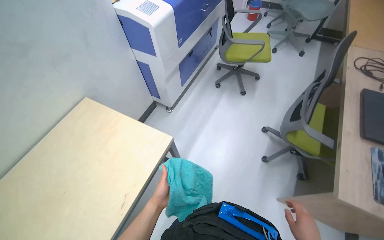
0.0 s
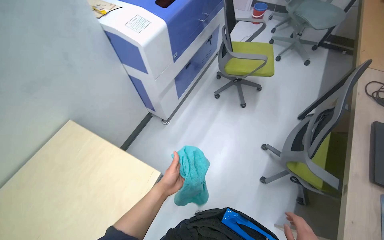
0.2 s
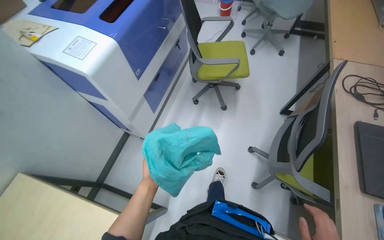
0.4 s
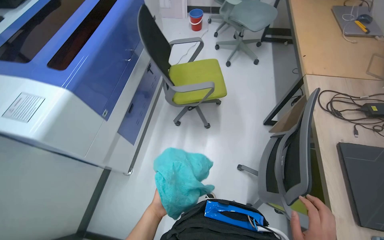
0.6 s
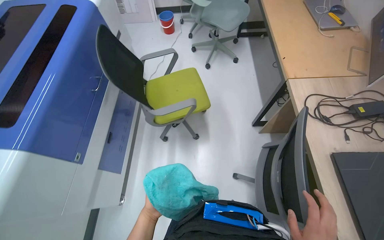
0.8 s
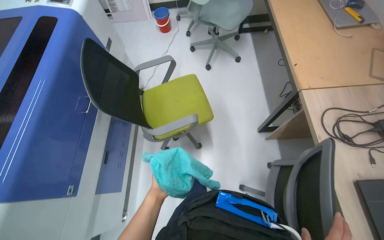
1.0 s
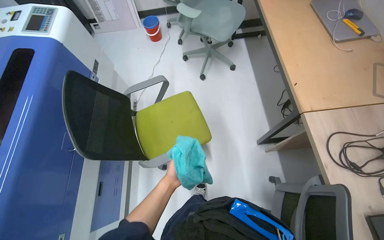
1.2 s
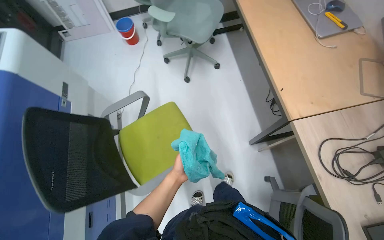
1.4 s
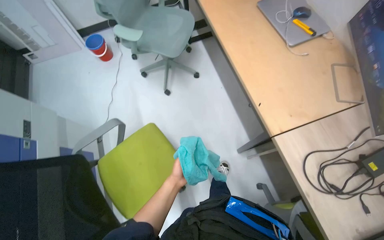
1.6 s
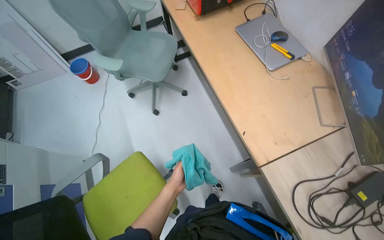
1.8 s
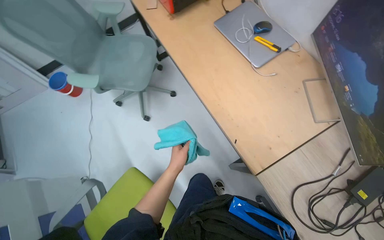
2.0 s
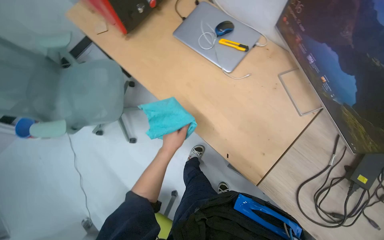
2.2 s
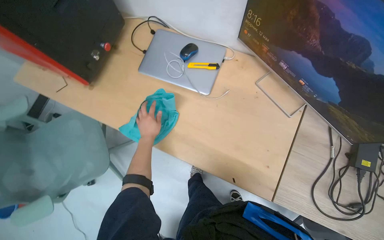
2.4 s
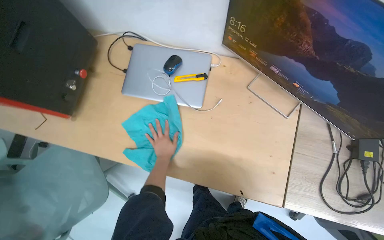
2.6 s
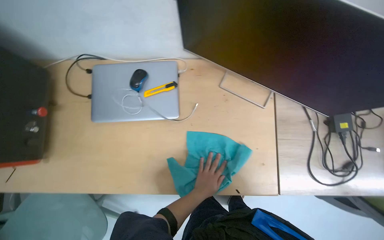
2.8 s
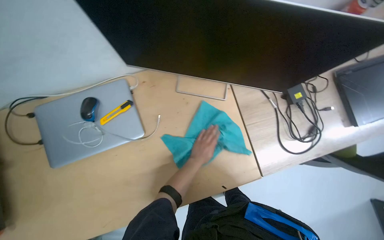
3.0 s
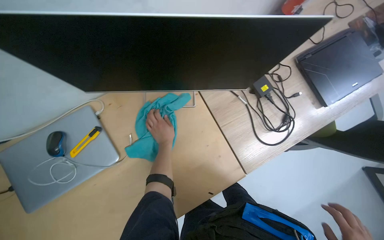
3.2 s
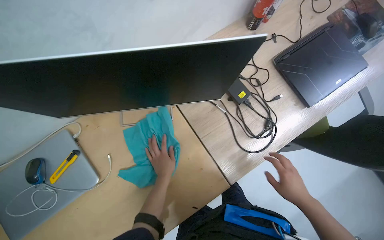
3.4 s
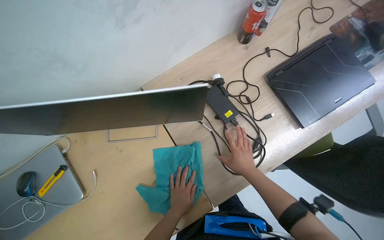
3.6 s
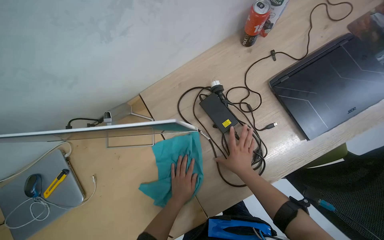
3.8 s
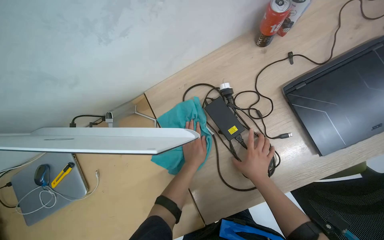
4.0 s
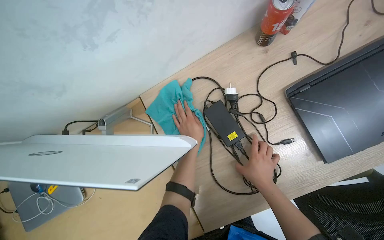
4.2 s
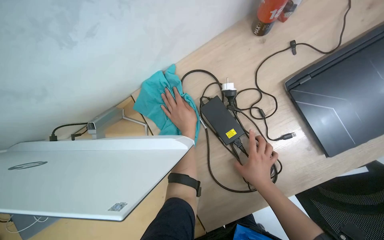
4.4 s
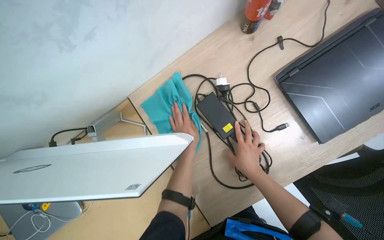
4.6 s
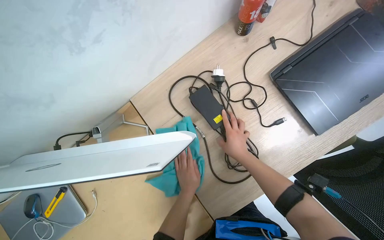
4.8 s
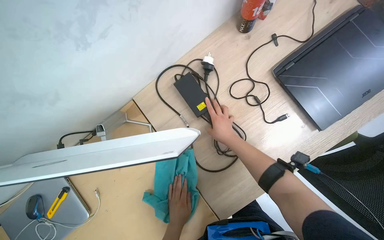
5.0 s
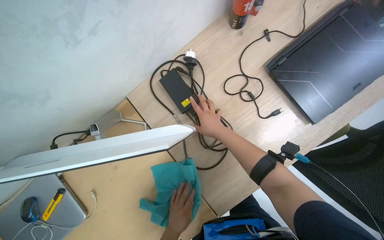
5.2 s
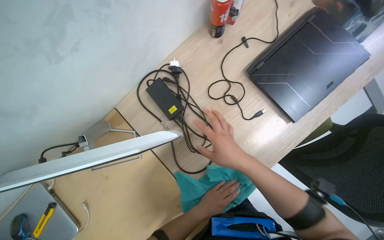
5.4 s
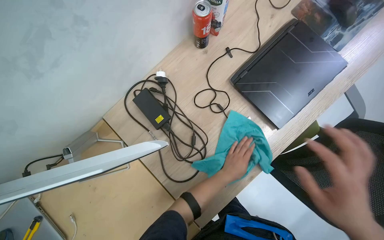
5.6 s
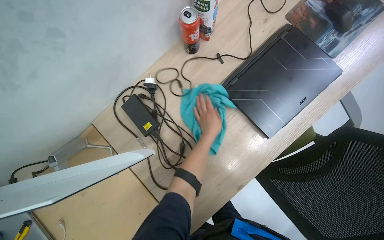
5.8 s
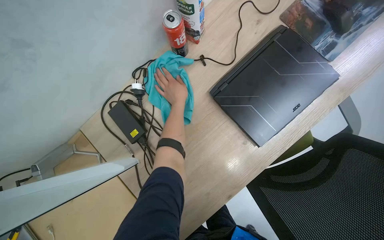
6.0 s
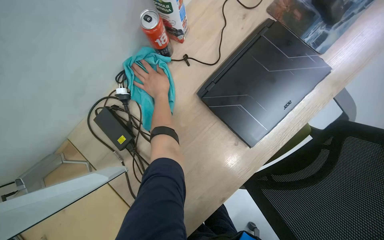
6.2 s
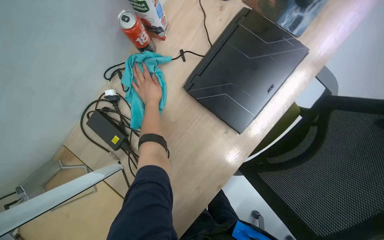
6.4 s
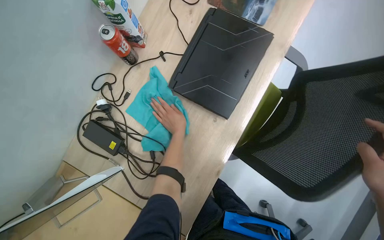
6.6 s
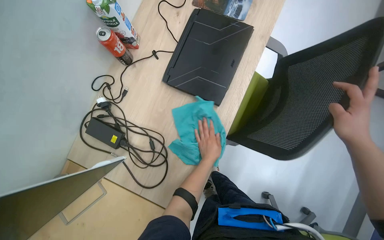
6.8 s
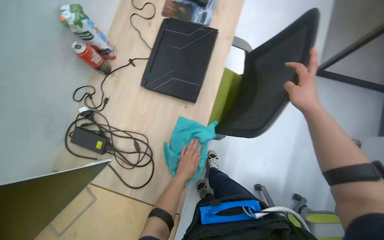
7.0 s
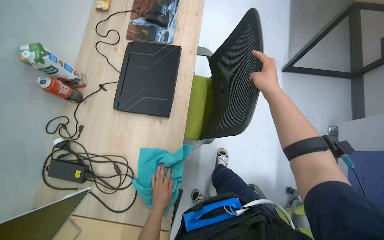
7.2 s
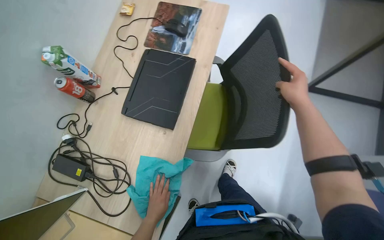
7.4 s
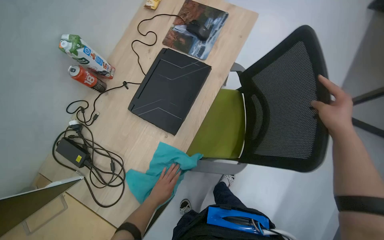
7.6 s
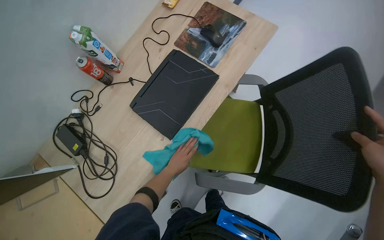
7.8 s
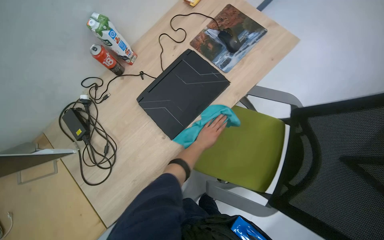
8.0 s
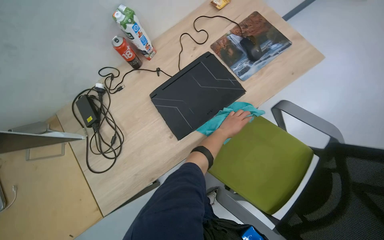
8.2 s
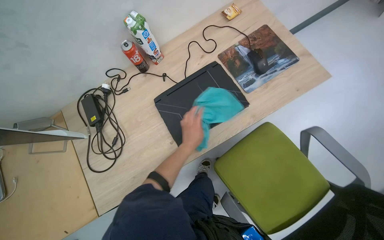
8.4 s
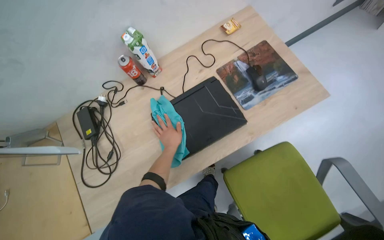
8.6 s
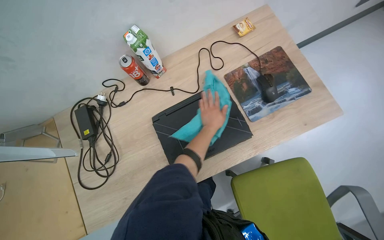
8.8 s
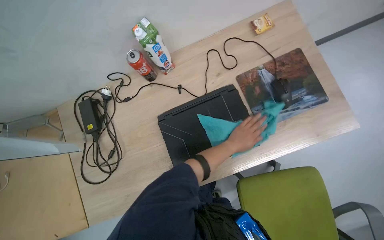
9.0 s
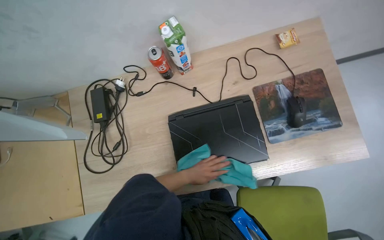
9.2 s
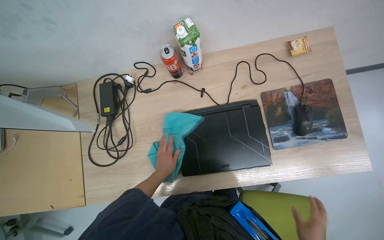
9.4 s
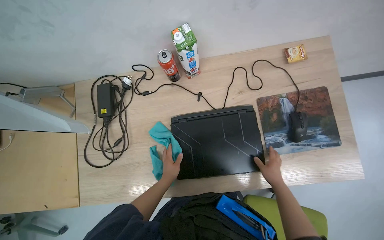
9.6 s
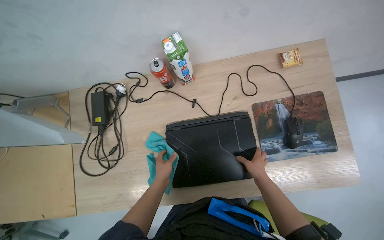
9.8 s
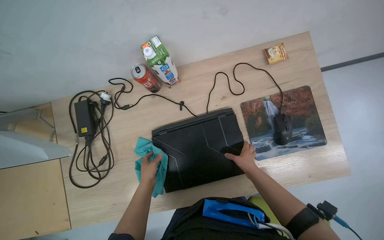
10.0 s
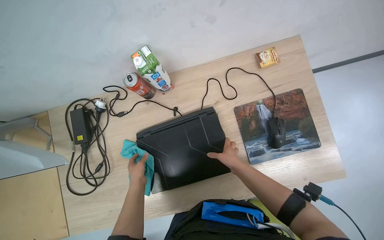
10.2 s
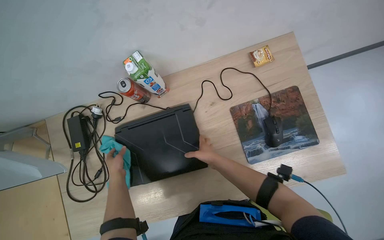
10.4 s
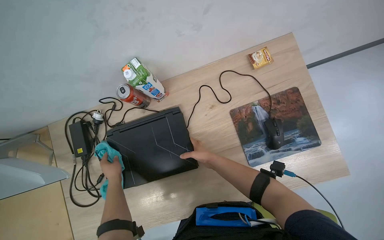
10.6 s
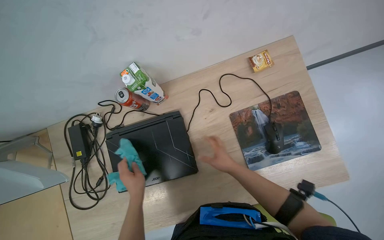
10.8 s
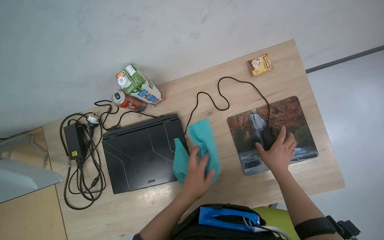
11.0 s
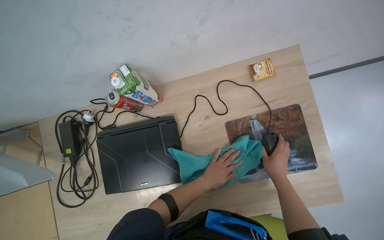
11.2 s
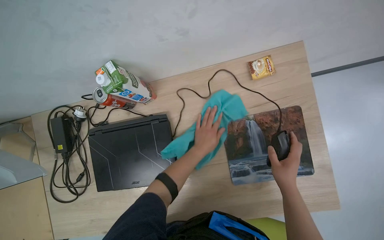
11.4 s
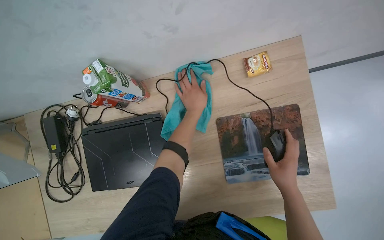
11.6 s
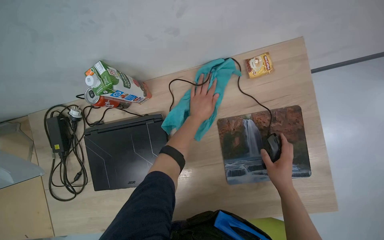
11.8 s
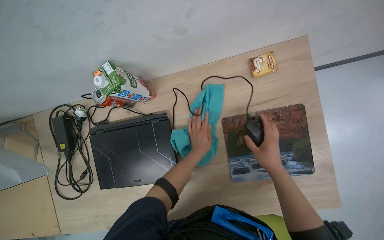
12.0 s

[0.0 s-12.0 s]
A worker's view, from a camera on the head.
Job: wiping surfaces.
The whole recording: Wiping surfaces with a cloth. The worker wipes various surfaces on the desk, including a laptop, mouse, and the tabletop, using a cloth.
0.0 to 1.6 s: The head travels approximately 1.5 m. The wearer looks approximately 45 degrees further to the right.
1.6 to 3.0 s: The wearer moves roughly 70 cm. The wearer looks approximately 90 degrees further to the right.
3.0 to 4.4 s: The camera travels about 50 cm.
4.4 to 6.0 s: The left hand reaches approximately 40 cm down the picture, then returns.
7.6 to 9.0 s: The scene turns about 40 degrees clockwise in the picture.
9.0 to 10.4 s: The left hand travels to the left by approximately 40 cm.
10.4 to 12.0 s: The left hand is displaced to the right by about 35 cm, while the right hand heads to the right, covering some 20 cm.

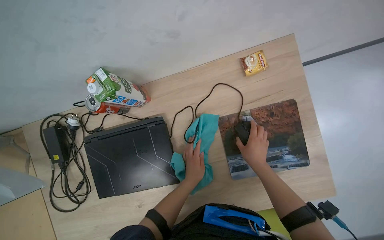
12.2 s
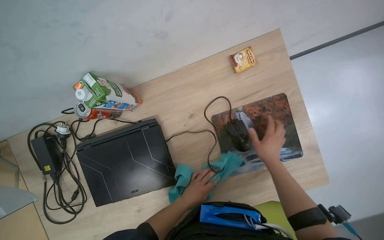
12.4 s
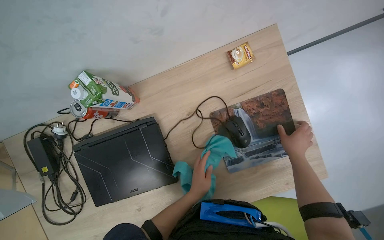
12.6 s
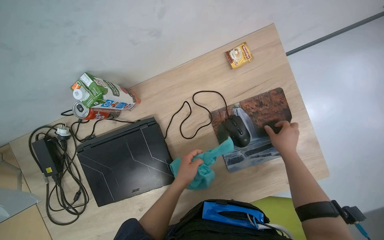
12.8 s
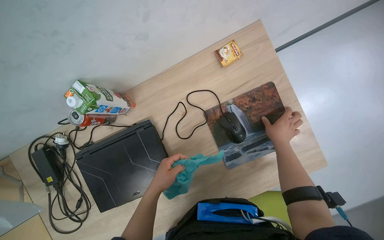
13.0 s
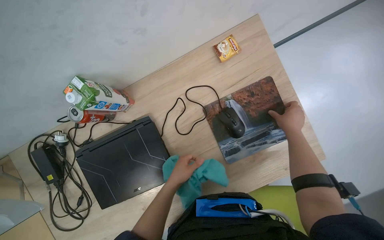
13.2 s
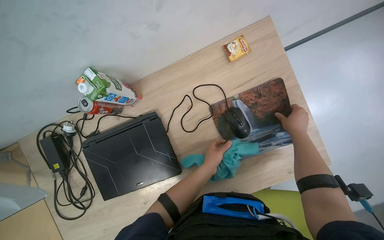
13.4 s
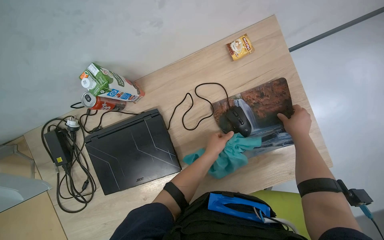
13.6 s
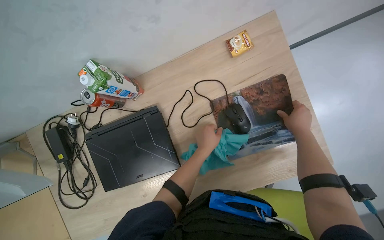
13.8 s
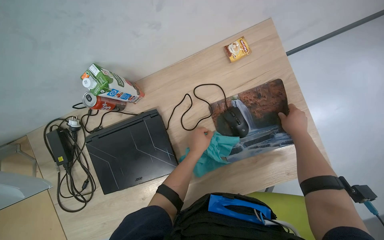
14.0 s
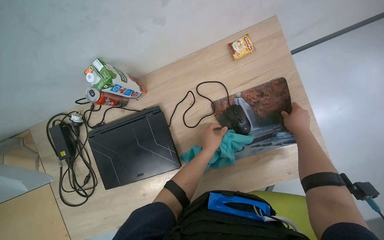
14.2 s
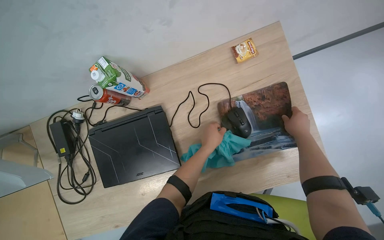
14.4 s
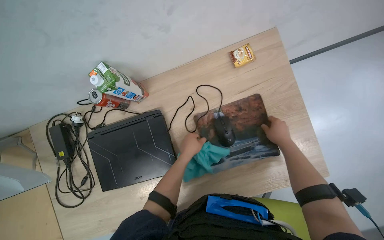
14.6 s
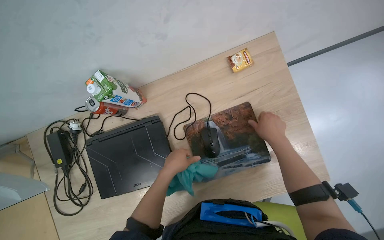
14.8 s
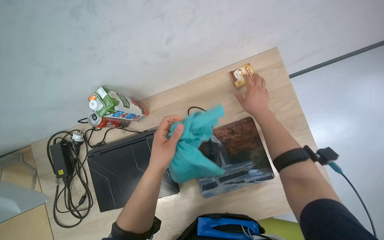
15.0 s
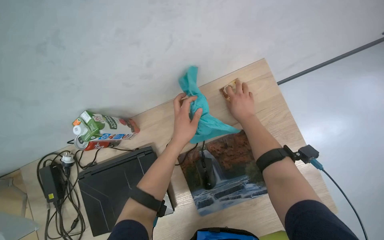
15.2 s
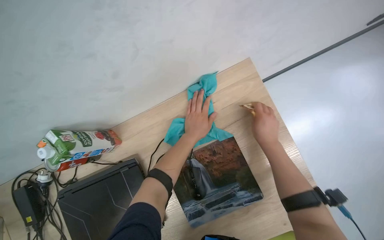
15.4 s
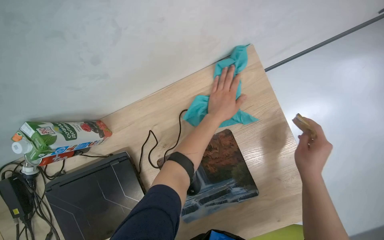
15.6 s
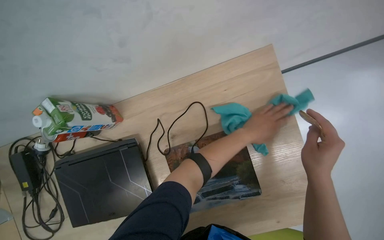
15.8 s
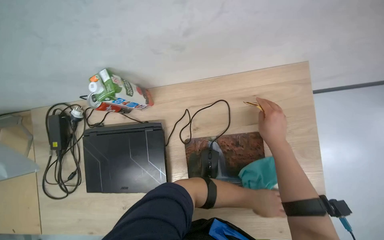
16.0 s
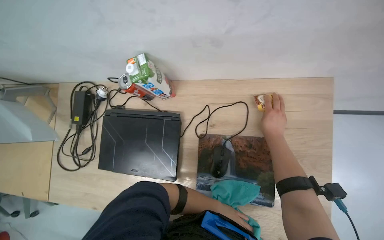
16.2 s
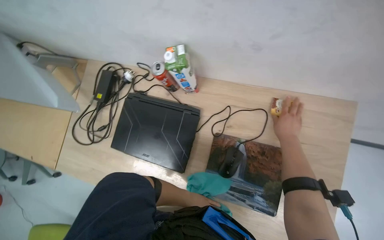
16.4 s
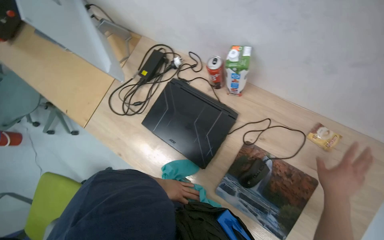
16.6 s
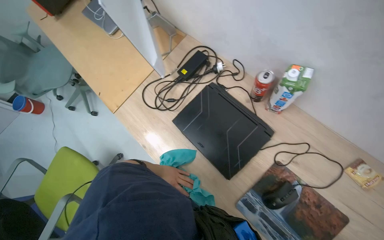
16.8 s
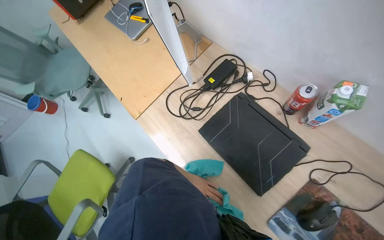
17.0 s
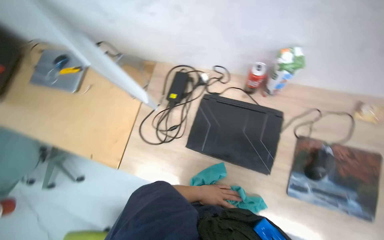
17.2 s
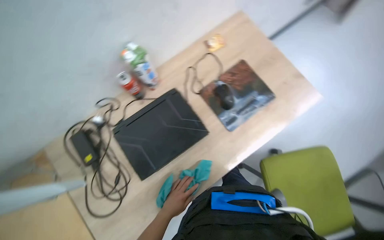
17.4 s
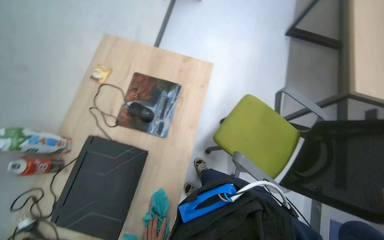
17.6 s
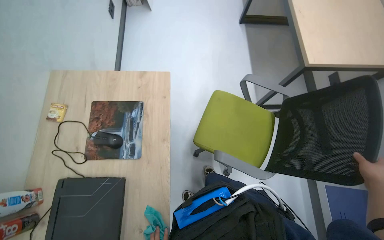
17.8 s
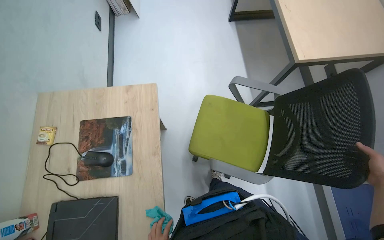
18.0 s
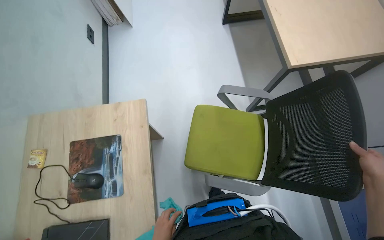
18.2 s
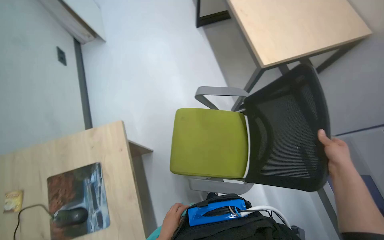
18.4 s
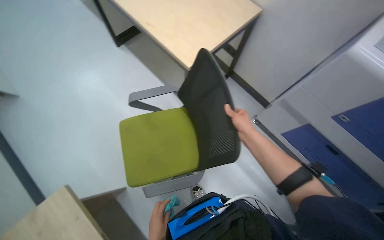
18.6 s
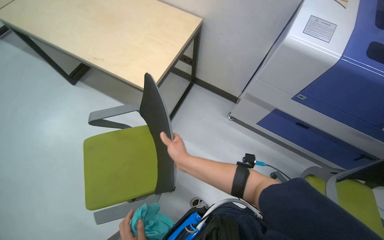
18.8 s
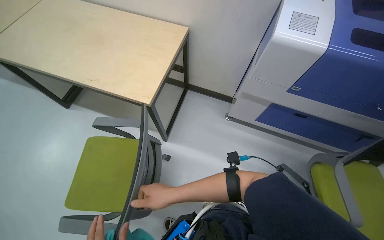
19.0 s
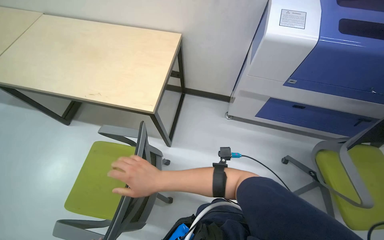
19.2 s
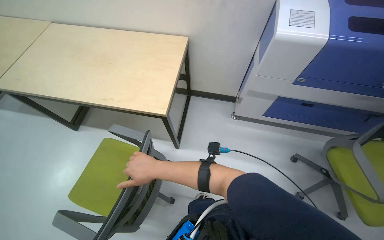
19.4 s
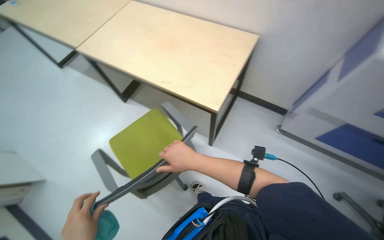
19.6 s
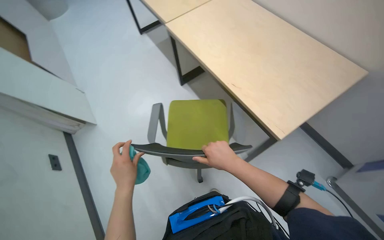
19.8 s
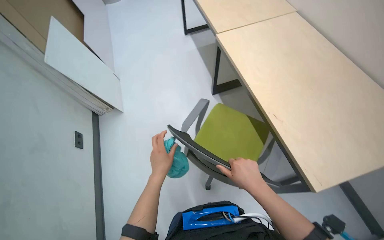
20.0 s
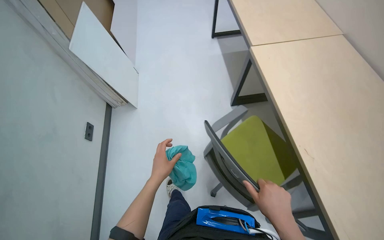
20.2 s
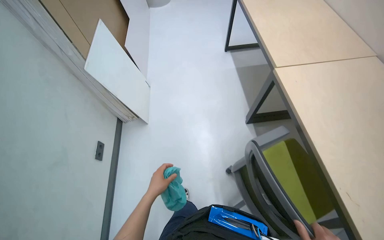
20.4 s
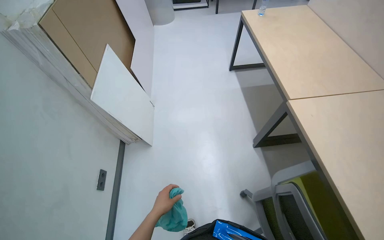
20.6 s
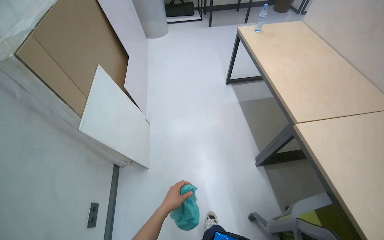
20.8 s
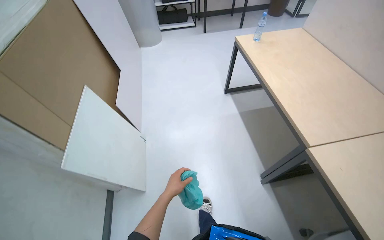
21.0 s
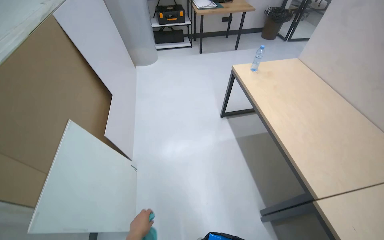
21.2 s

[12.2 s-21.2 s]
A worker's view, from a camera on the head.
Job: wiping surfaces.
The whole recording: Wiping surfaces with a cloth. The worker wipes various surfaces on the desk, including a laptop, mouse, and the tabletop, using a cloth.
12.2 to 13.8 s: The right hand heads to the right and nearer to the camera, covering about 15 cm.
13.8 to 15.2 s: The right hand moves to the left and farther from the camera, some 10 cm.
15.2 to 16.6 s: The scene turns some 55 degrees clockwise in the picture.
16.6 to 18.2 s: The camera travels about 50 cm. The head turns to the right by roughly 130 degrees.
19.8 to 21.2 s: The camera travels approximately 90 cm.
